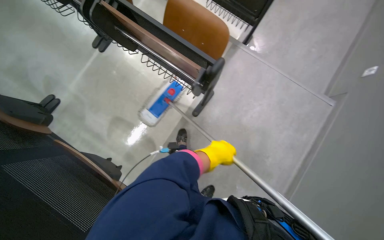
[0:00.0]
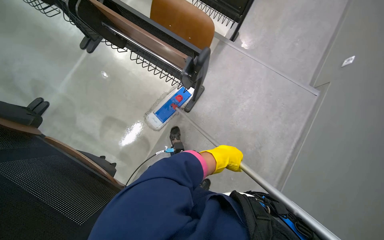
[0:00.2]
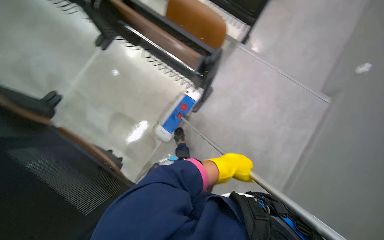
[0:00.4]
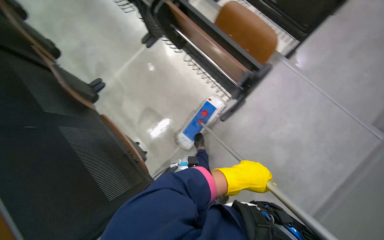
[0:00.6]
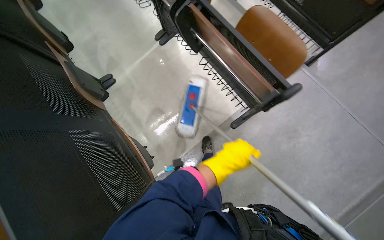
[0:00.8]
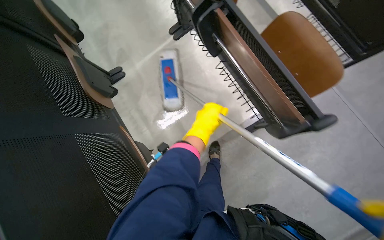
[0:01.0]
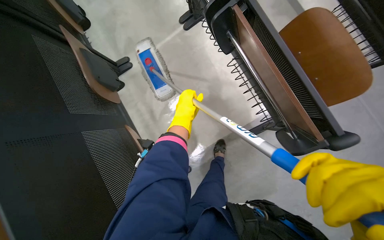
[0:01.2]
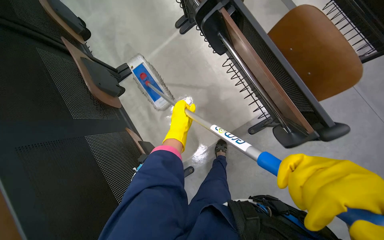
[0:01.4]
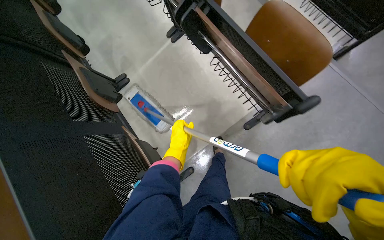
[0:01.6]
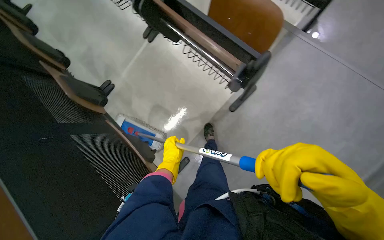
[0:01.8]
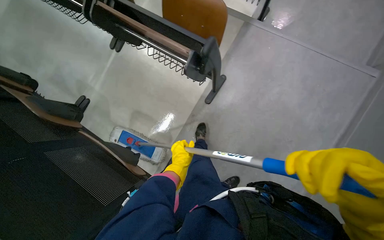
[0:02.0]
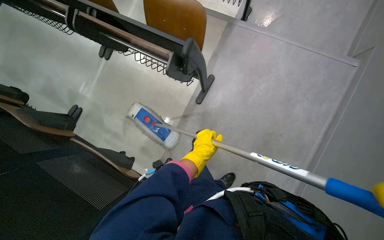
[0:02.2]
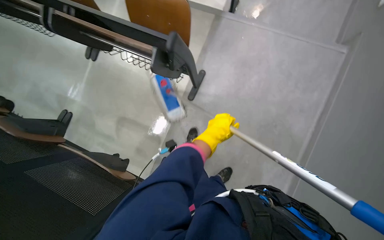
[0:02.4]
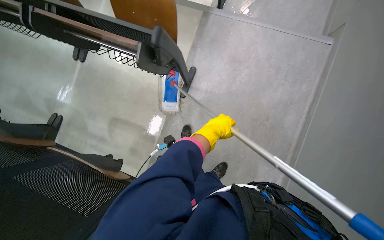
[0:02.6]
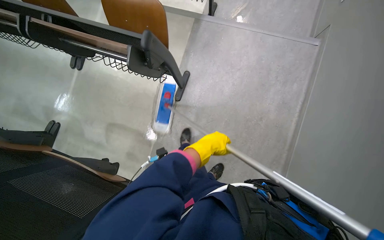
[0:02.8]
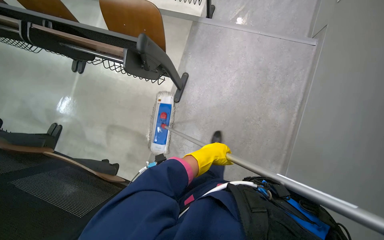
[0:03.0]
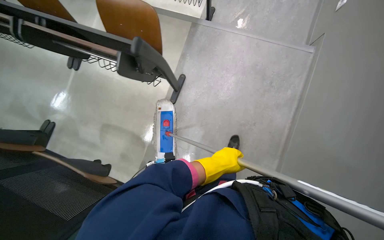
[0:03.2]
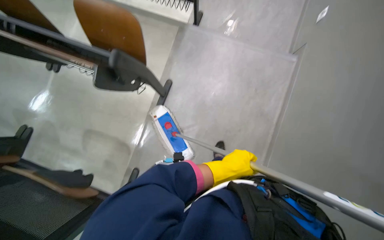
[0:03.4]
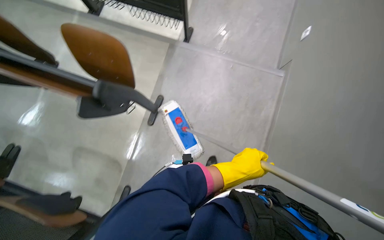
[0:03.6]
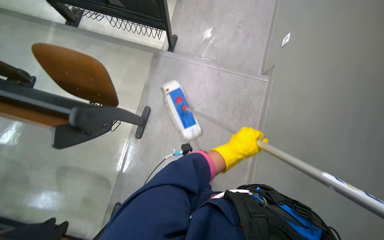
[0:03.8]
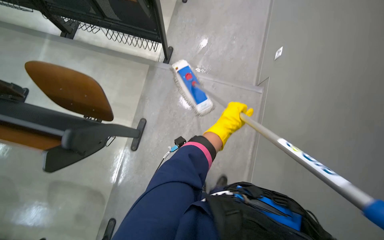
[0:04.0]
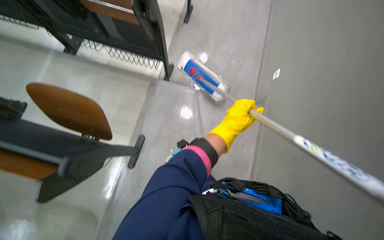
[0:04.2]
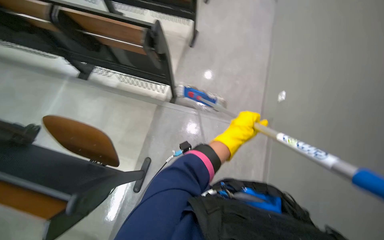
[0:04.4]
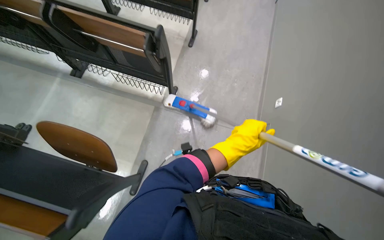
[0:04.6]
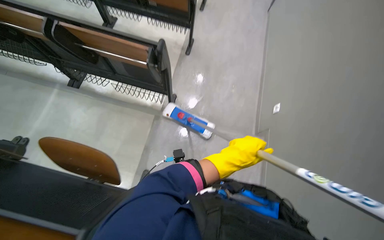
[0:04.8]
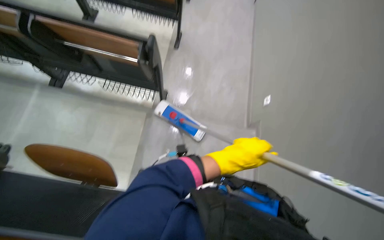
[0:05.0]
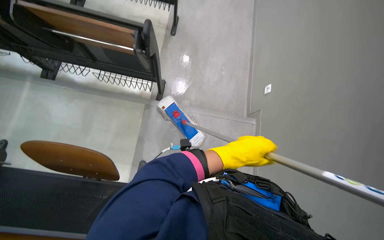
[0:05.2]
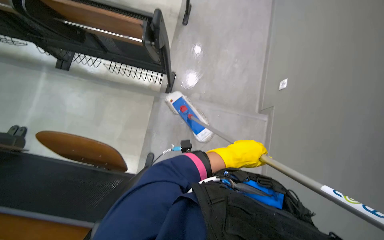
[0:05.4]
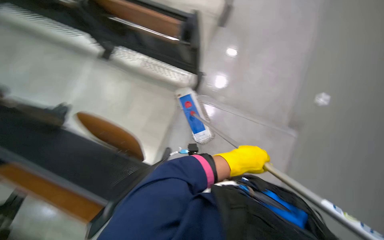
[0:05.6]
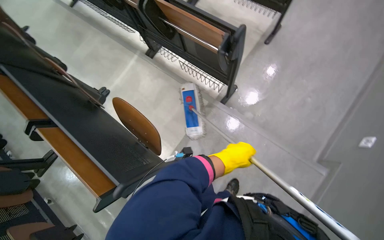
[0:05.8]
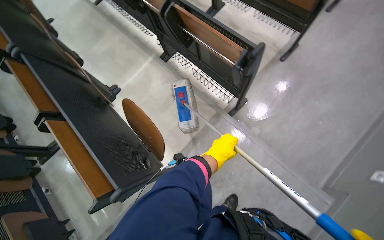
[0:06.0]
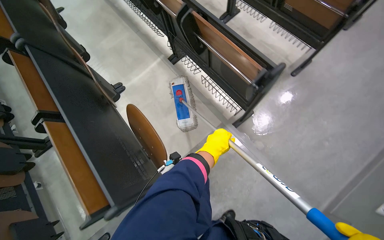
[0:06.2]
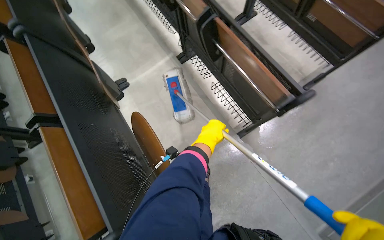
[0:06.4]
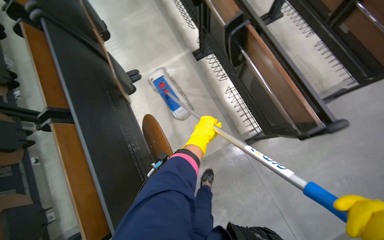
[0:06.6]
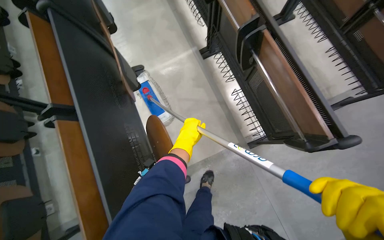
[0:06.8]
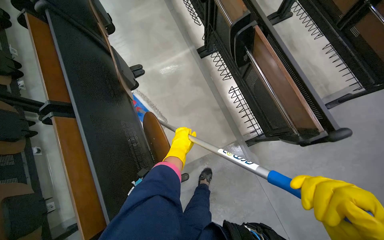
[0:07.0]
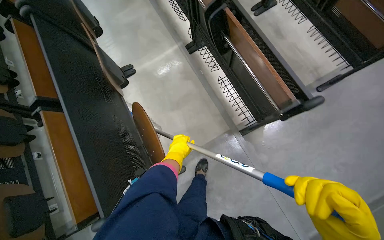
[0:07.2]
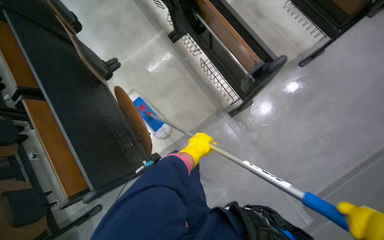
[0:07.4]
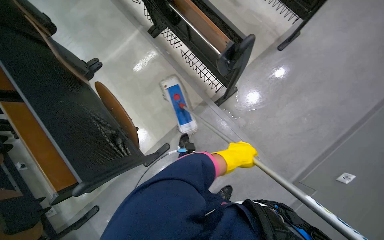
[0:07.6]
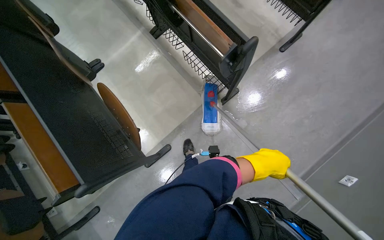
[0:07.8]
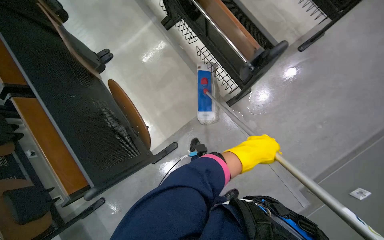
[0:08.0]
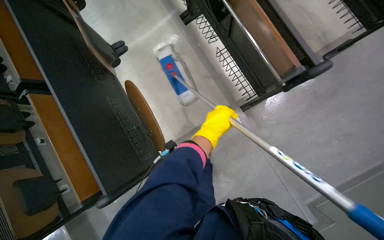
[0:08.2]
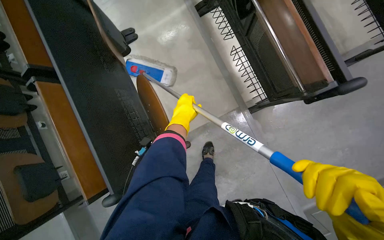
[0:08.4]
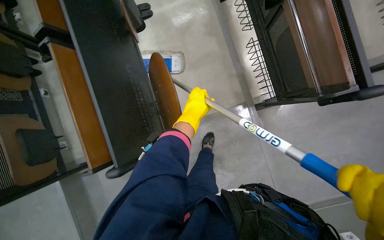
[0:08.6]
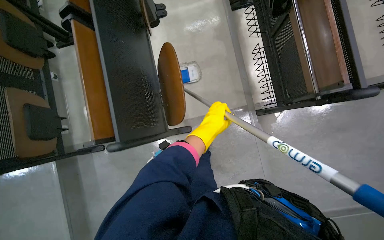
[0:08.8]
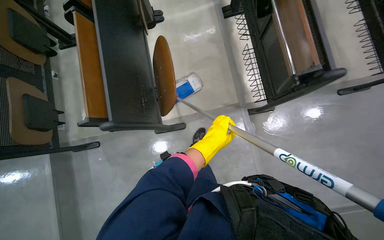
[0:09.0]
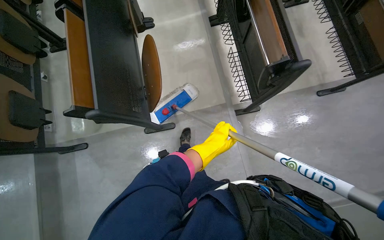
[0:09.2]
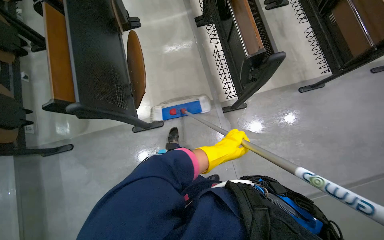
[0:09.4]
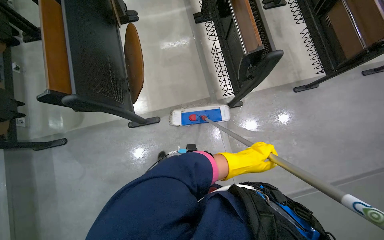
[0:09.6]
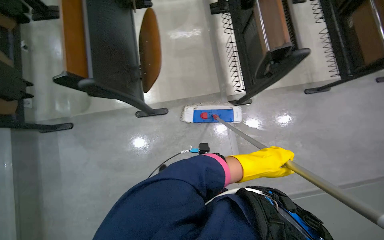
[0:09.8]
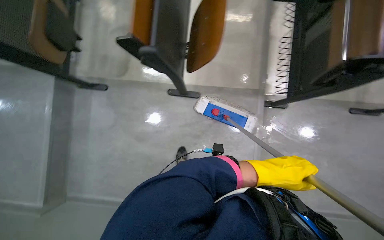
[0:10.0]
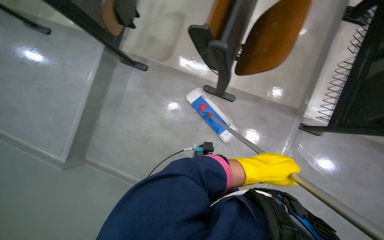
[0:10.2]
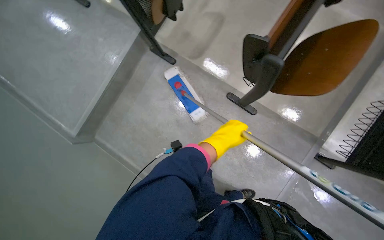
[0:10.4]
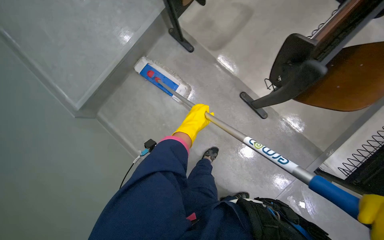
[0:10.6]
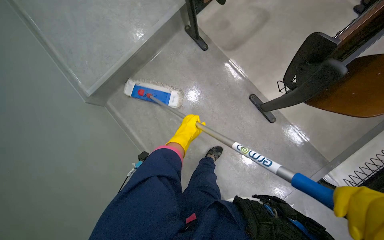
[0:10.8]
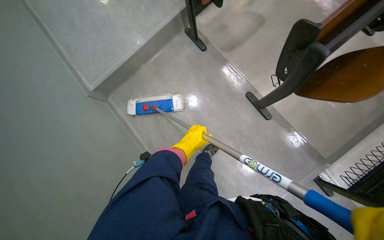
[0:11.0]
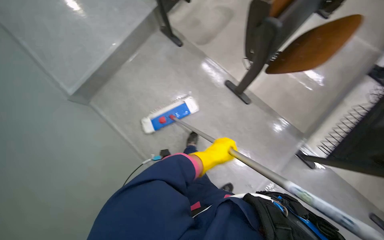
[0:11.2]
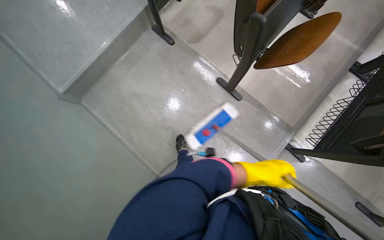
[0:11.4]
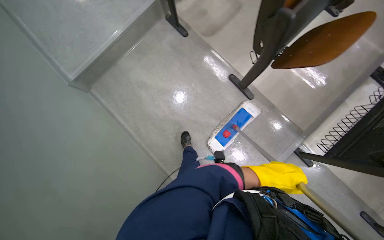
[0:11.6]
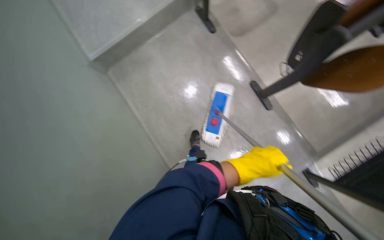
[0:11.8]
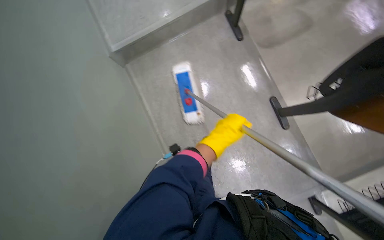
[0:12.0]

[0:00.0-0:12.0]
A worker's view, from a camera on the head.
Job: mopping floor.
The whole recording: Mopping lecture hall floor. The worker mops the floor of the lecture hall with a long-handled mop.
0:00.0 to 0:01.6: The wearer's head swings about 25 degrees to the left. The left hand moves to the left and farther from the camera, about 30 cm.
0:01.6 to 0:03.0: The wearer moves approximately 50 cm. The scene turns roughly 35 degrees counterclockwise in the picture.
0:03.0 to 0:04.4: The camera is carried about 50 cm. The view tilts about 15 degrees upward.
0:04.4 to 0:06.0: The wearer's head swings about 30 degrees to the left.
0:06.0 to 0:07.6: The left hand goes to the left and returns, about 15 cm each way.
0:07.6 to 0:09.0: The scene turns about 30 degrees clockwise in the picture. The left hand goes left and right, roughly 25 cm each way, reversing 2 times.
0:09.0 to 0:10.4: The camera is carried some 50 cm. The scene rotates clockwise by about 45 degrees.
0:10.4 to 0:12.0: The scene rotates clockwise by about 30 degrees. The left hand goes left and right, approximately 30 cm each way, reversing 2 times.

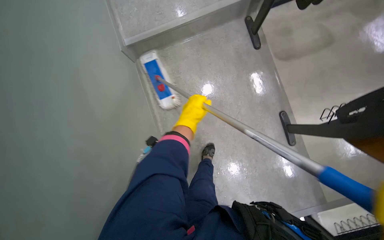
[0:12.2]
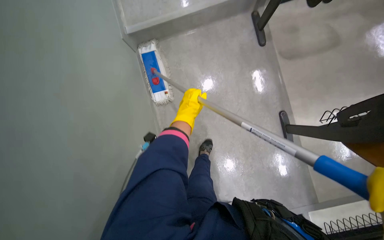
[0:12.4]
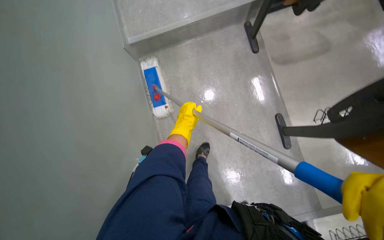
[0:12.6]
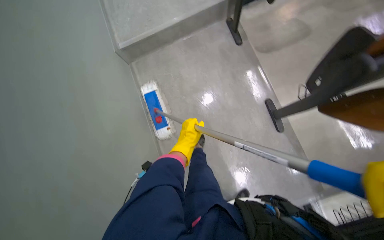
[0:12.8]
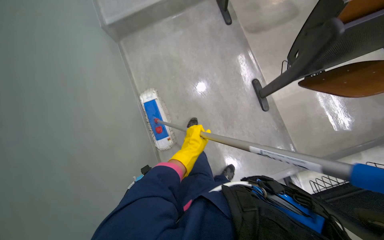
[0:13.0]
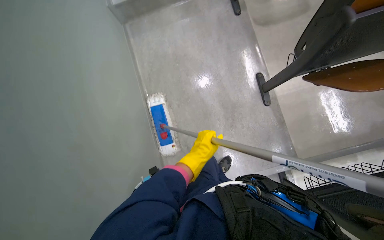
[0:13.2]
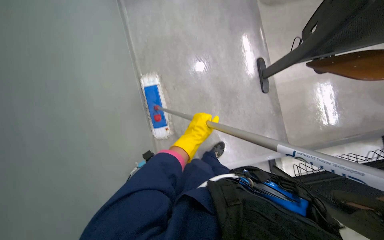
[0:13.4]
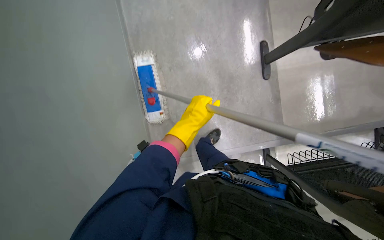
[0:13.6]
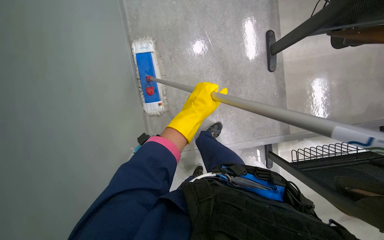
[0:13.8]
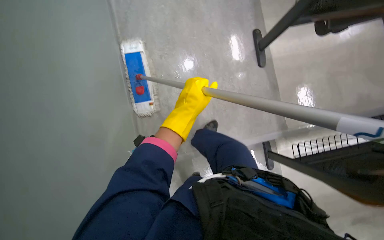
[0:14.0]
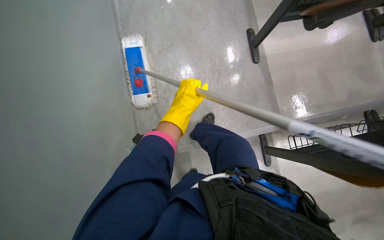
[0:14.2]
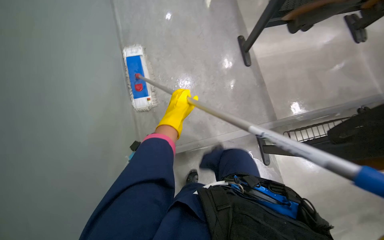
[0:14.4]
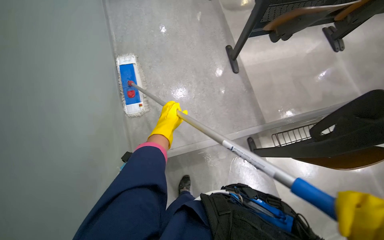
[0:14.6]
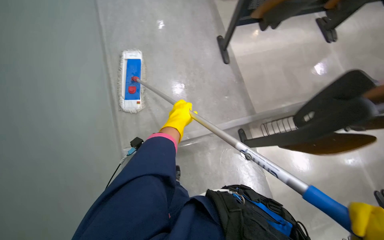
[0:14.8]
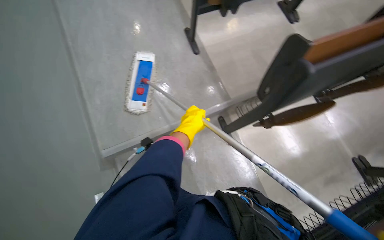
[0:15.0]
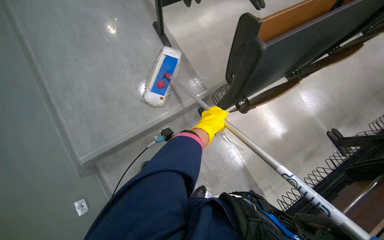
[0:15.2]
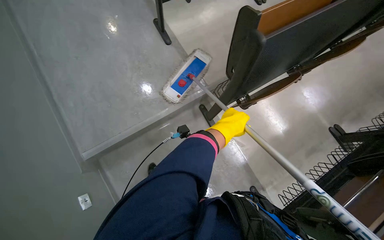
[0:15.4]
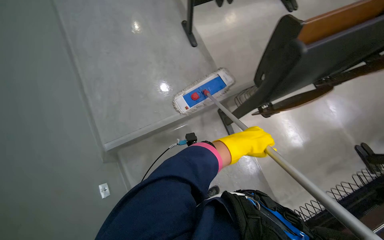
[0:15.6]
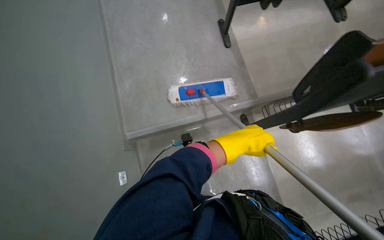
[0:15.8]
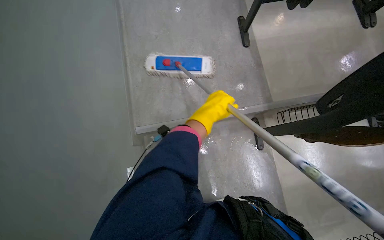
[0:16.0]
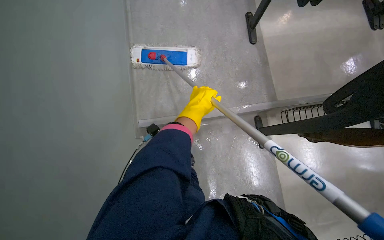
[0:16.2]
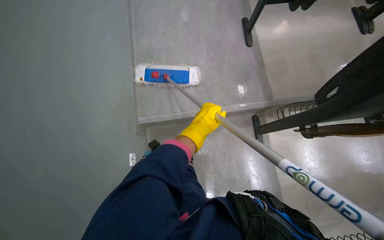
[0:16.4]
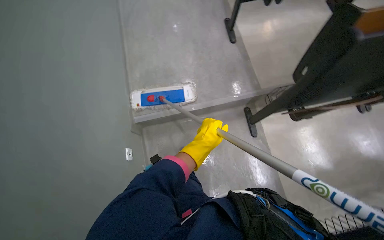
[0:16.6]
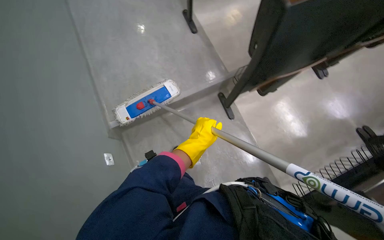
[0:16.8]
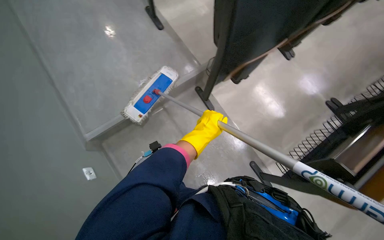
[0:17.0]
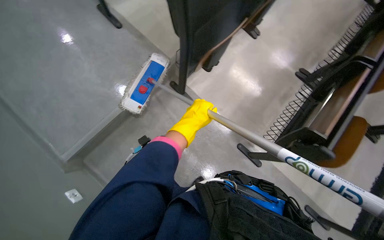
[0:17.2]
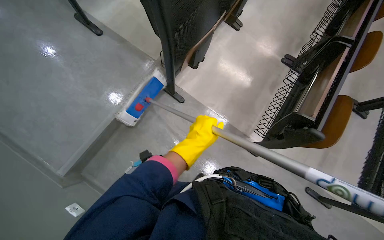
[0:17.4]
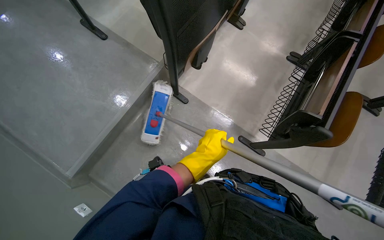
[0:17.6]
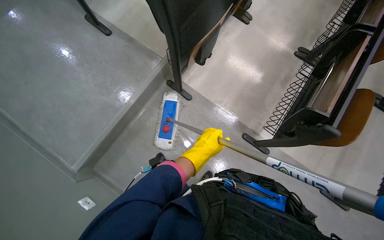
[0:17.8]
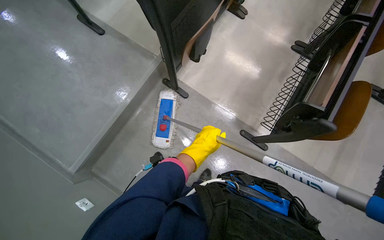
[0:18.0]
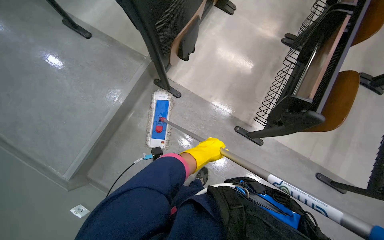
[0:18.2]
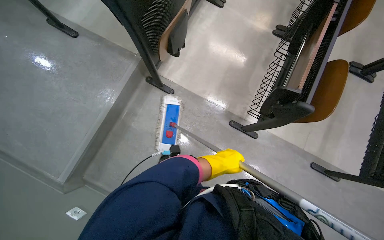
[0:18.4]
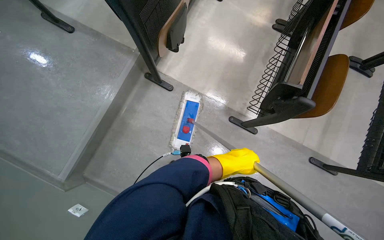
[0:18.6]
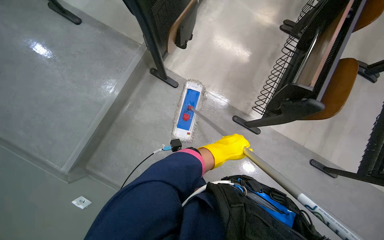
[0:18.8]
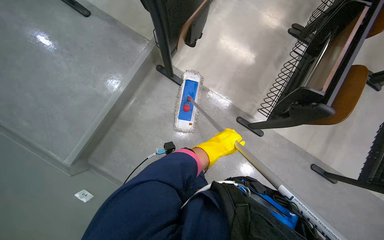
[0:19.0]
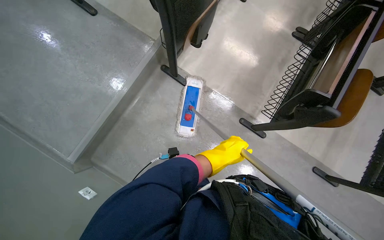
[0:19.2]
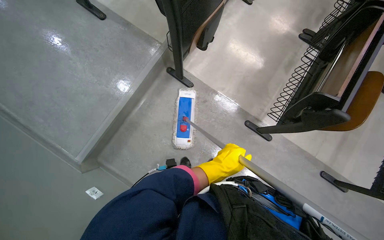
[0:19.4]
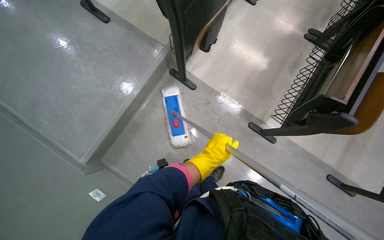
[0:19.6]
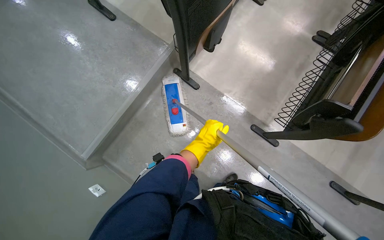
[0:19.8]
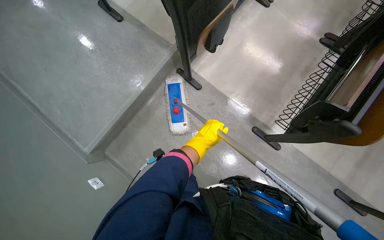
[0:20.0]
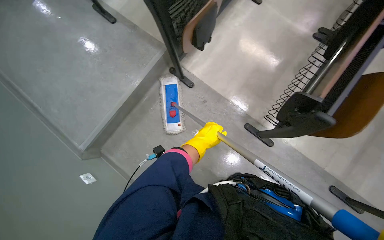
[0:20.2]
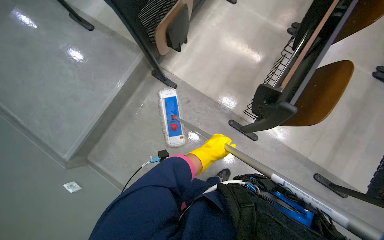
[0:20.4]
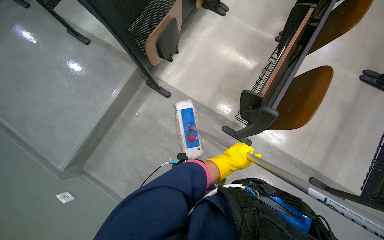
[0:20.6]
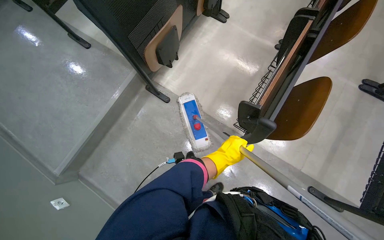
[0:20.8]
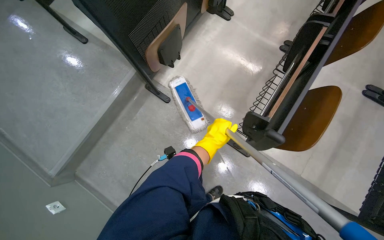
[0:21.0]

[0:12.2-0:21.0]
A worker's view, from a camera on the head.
Job: mopping floor.
The whole recording: Mopping lecture hall floor. The worker mops the floor of the lecture hall with a long-handled mop.
0:13.6 to 0:15.2: The camera travels some 50 cm. The wearer looks some 15 degrees further upward.
0:15.2 to 0:16.6: The wearer looks about 20 degrees further to the left. The left hand goes about 10 cm down the picture.
0:16.6 to 0:18.0: Everything in view rotates roughly 30 degrees counterclockwise.
